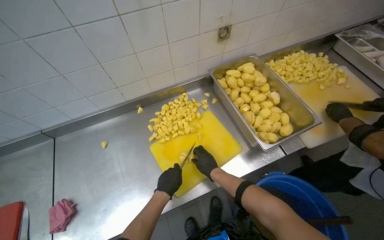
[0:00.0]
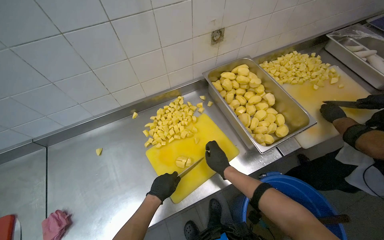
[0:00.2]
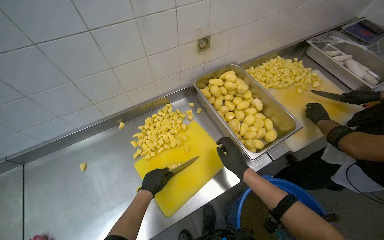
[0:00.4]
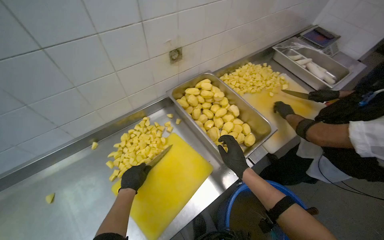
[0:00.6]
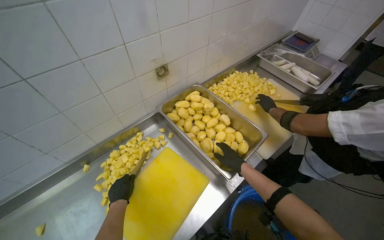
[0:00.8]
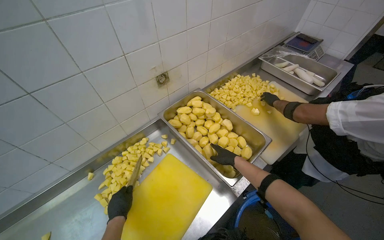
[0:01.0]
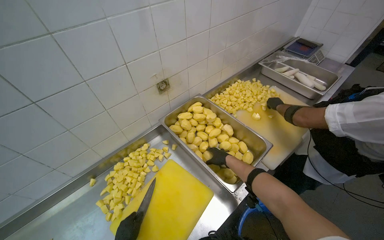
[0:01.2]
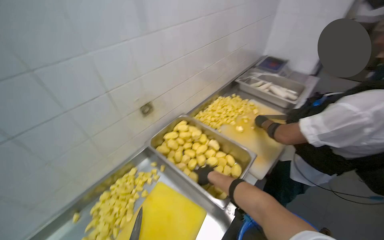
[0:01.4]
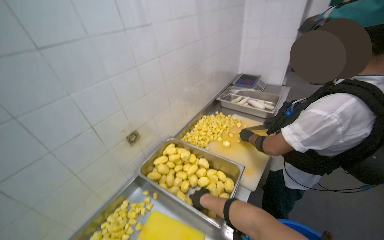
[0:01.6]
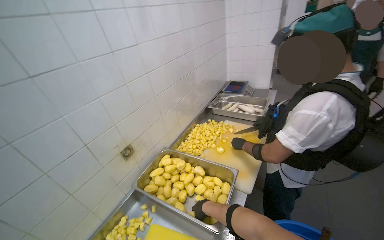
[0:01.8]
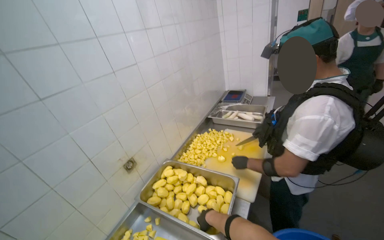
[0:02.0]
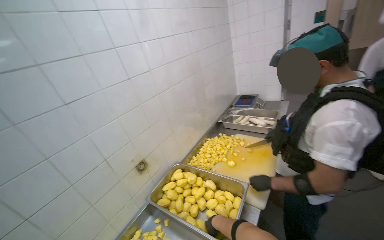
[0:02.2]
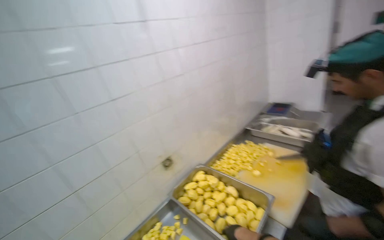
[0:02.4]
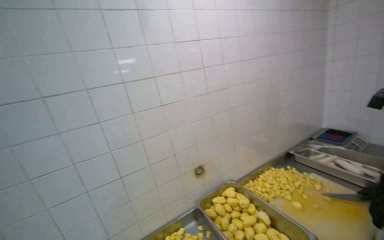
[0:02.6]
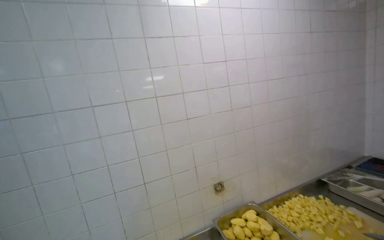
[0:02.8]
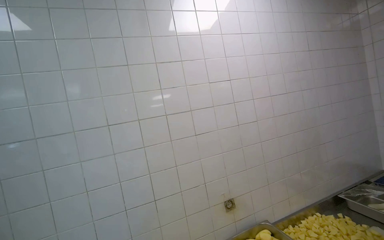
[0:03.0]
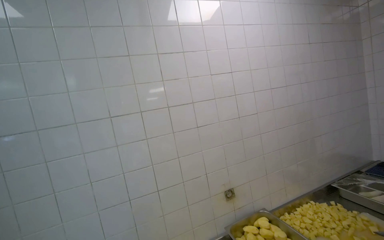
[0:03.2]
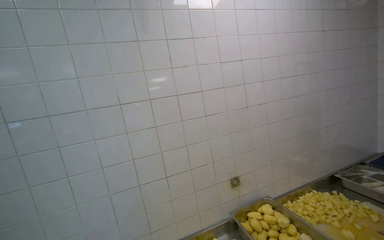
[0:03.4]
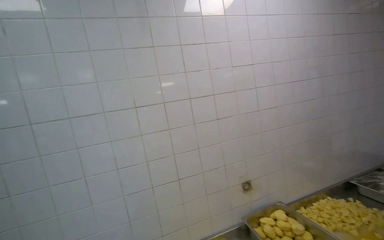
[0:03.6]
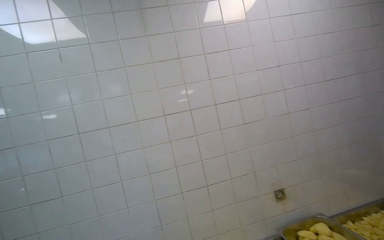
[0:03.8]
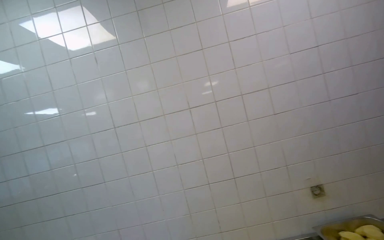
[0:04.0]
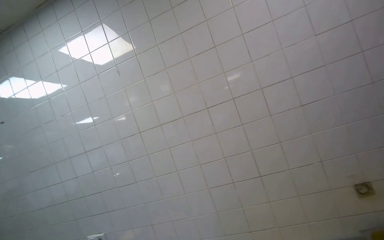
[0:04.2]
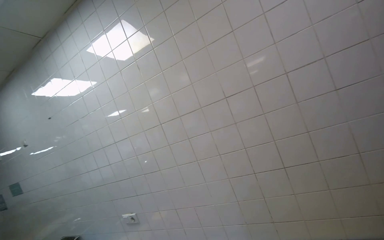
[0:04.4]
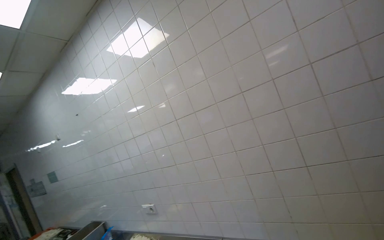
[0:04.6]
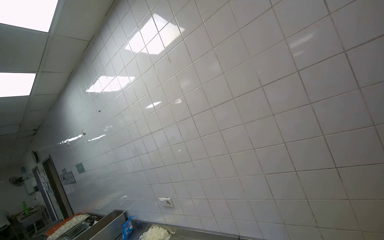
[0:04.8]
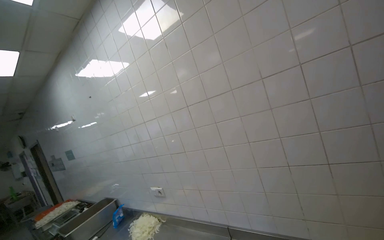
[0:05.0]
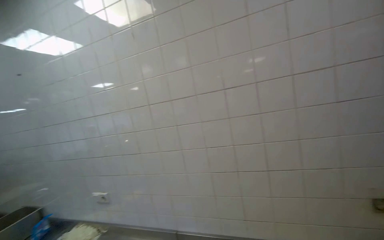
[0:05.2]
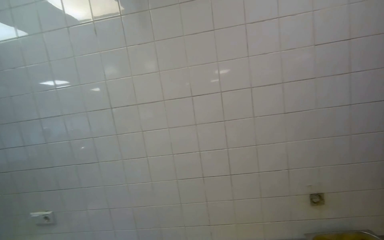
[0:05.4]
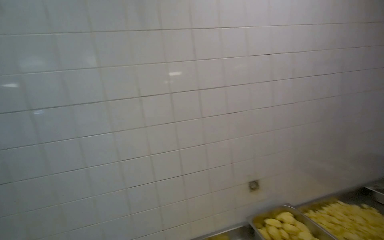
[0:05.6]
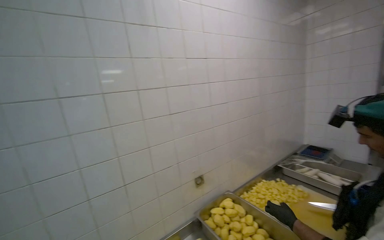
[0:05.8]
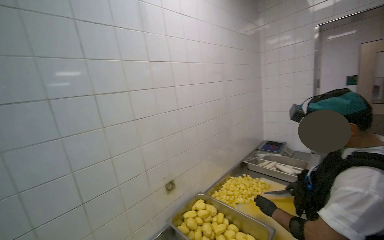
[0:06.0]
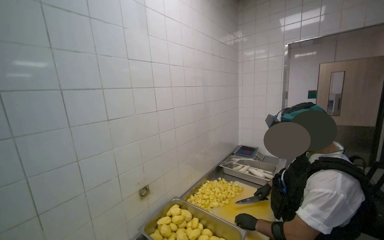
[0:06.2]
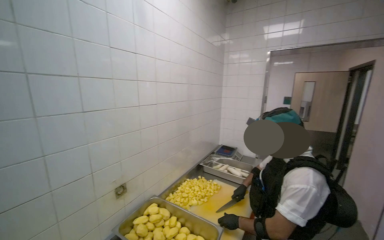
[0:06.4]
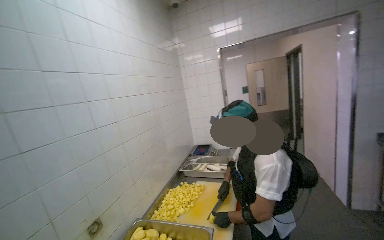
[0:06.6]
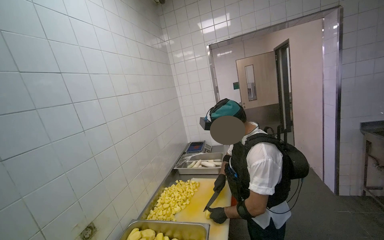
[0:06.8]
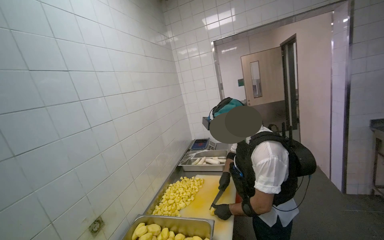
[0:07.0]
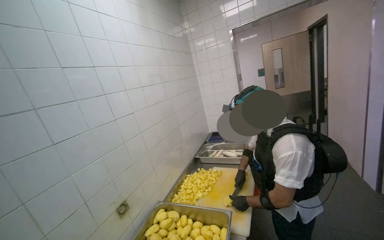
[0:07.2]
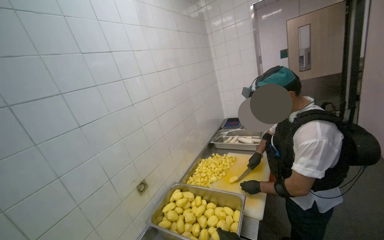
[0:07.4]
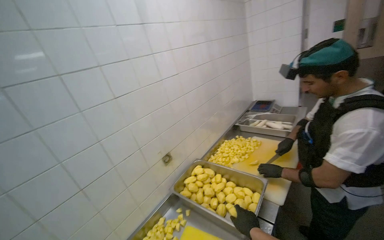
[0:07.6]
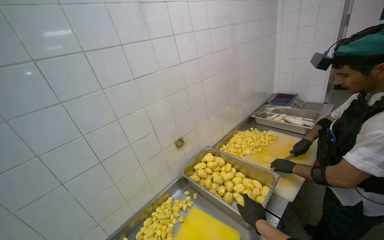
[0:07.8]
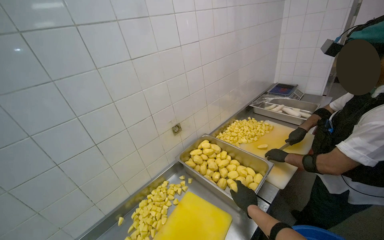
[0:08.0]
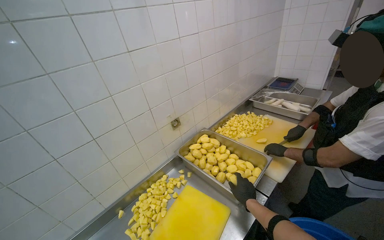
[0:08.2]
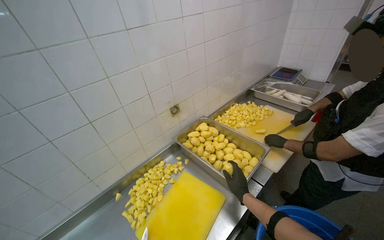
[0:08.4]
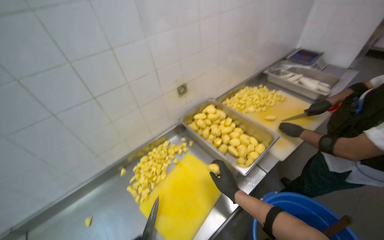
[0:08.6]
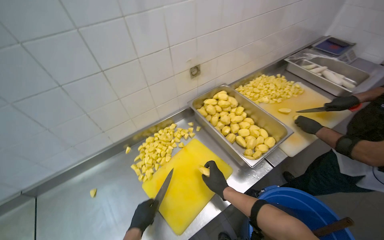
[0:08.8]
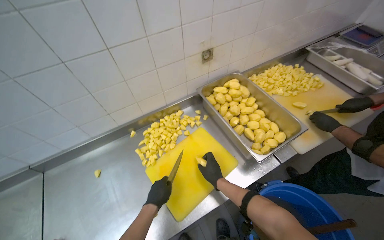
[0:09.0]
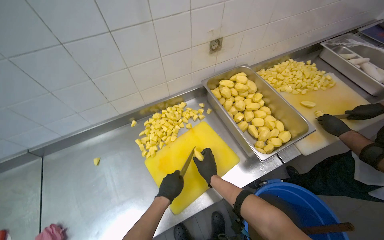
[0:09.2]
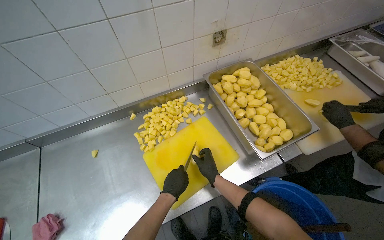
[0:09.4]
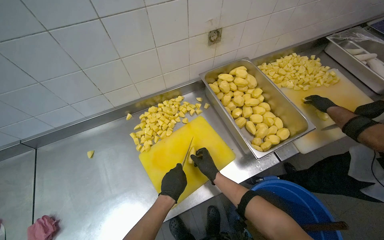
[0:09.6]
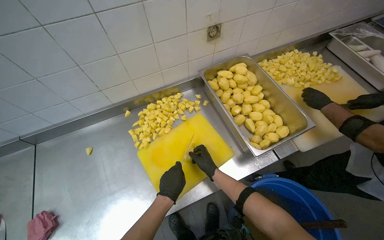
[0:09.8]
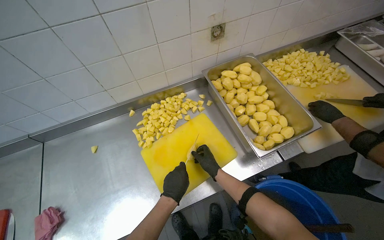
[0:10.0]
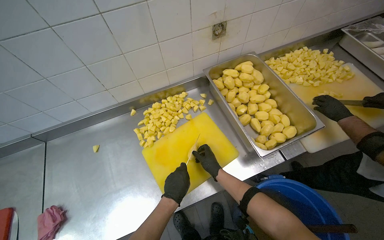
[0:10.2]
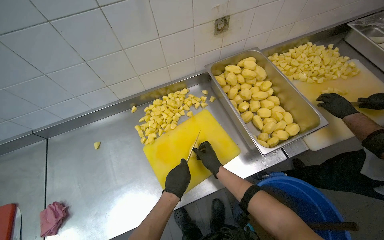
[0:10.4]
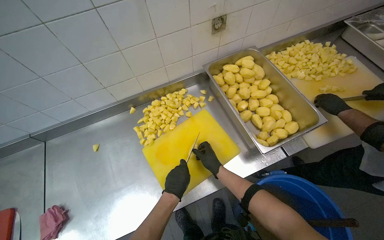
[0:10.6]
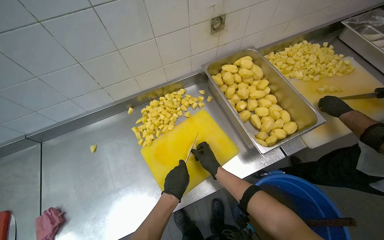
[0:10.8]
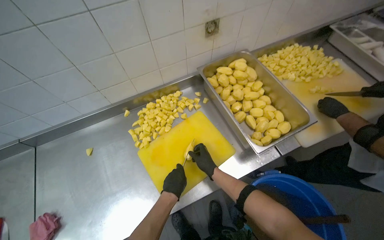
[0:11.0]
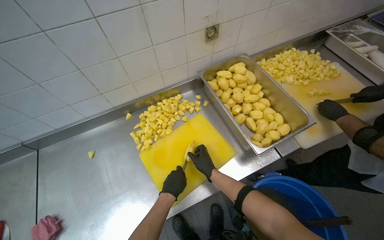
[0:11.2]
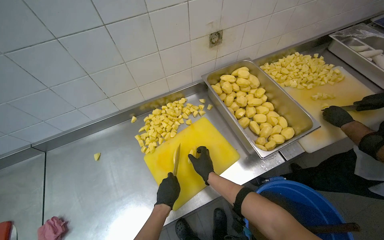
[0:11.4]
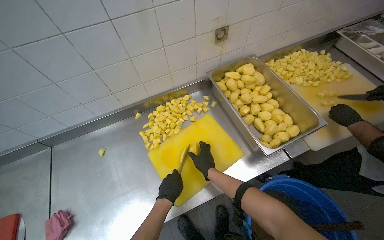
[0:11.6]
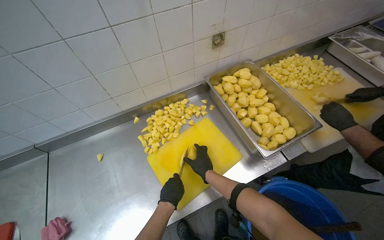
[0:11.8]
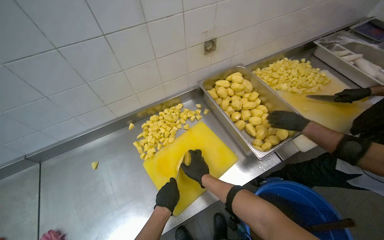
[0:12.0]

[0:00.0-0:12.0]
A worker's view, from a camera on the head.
Job: preparing food.
The whole recording: Cutting potatoes into pieces. The worker cuts peeled potatoes into small pieces on a yellow cutting board.
0:00.0 to 0:01.6: The wearer's head swings some 35 degrees to the right. The view tips upward by some 25 degrees. The right hand goes to the right and returns, about 25 cm each way.
0:01.6 to 0:03.0: The camera sweeps to the left, by some 40 degrees. The view tilts some 30 degrees upward.
0:03.0 to 0:04.4: The camera is aimed roughly 35 degrees further to the left.
0:04.4 to 0:06.0: The view swings about 65 degrees to the right.
0:06.0 to 0:07.6: The camera pitches downward, by some 15 degrees.
0:07.6 to 0:09.0: The view tips downward by approximately 35 degrees.

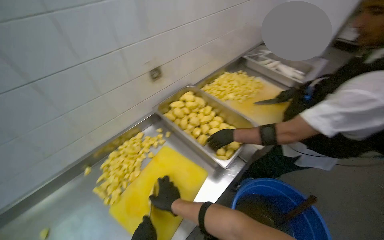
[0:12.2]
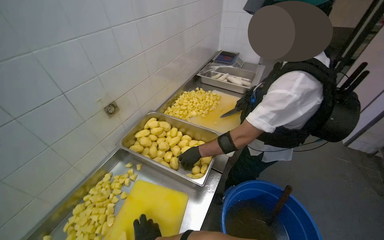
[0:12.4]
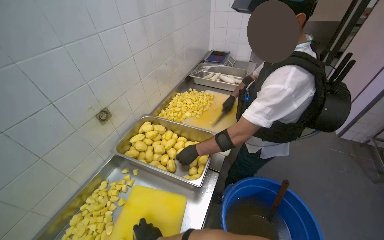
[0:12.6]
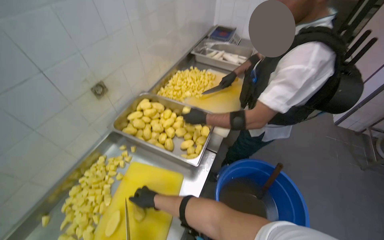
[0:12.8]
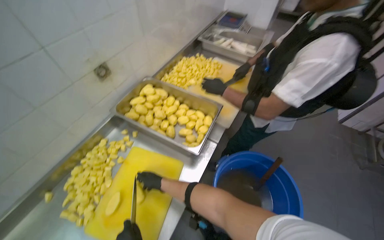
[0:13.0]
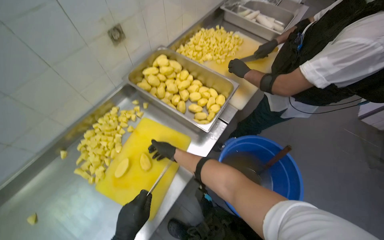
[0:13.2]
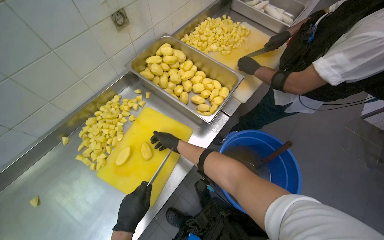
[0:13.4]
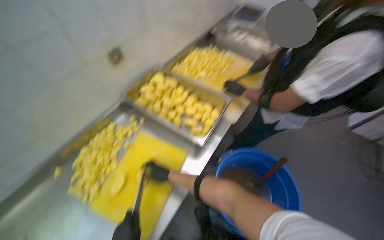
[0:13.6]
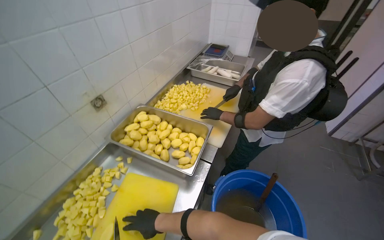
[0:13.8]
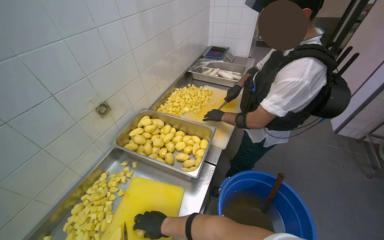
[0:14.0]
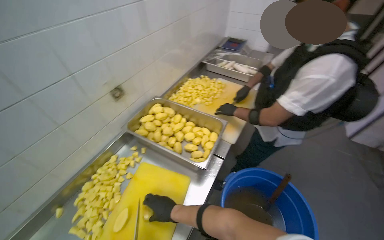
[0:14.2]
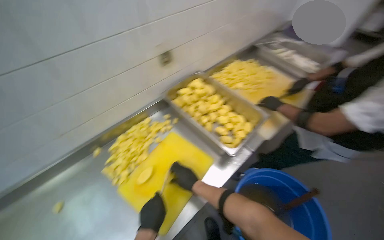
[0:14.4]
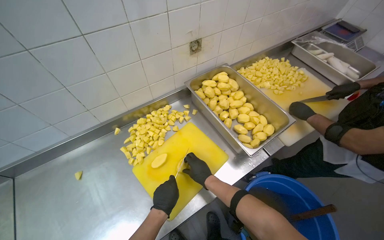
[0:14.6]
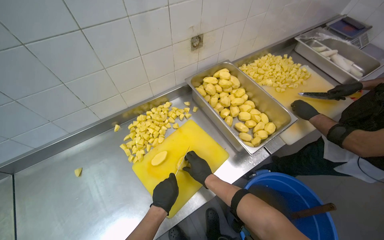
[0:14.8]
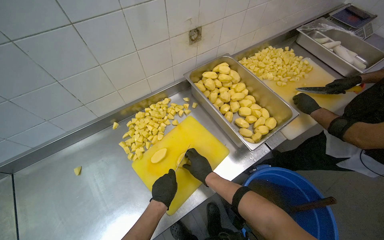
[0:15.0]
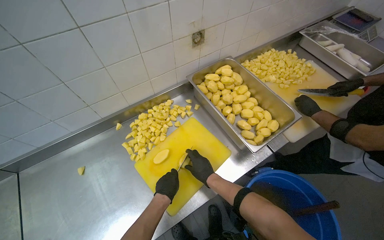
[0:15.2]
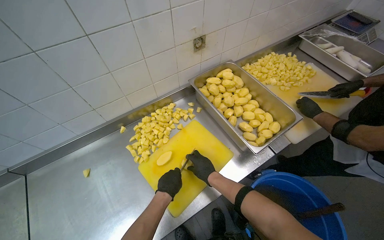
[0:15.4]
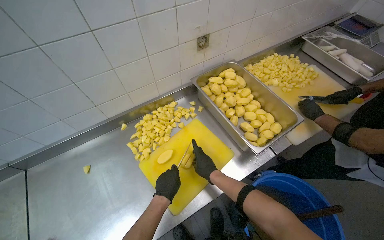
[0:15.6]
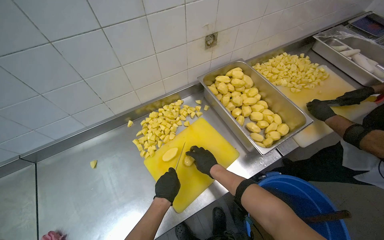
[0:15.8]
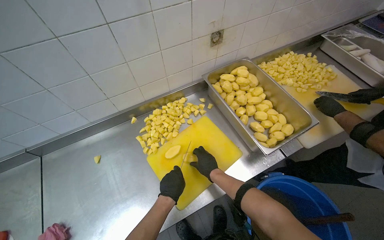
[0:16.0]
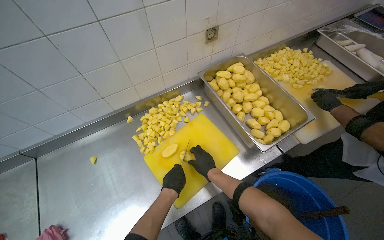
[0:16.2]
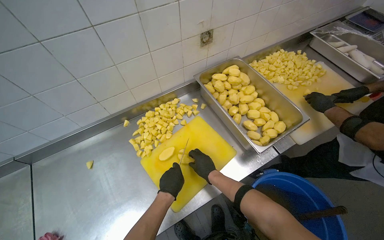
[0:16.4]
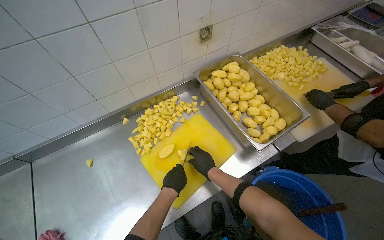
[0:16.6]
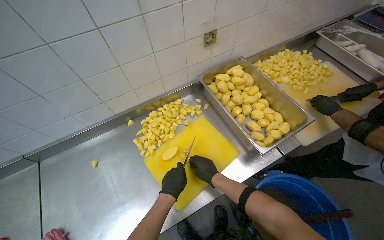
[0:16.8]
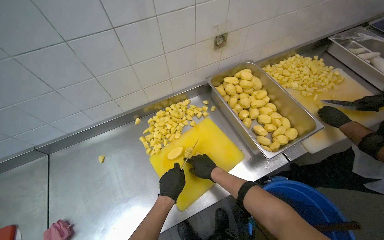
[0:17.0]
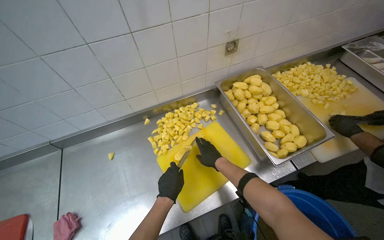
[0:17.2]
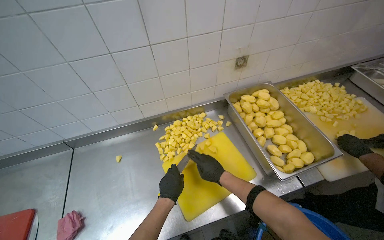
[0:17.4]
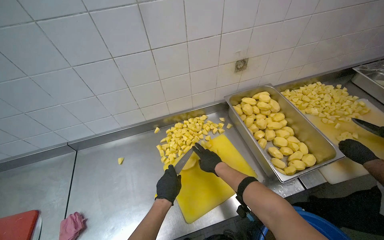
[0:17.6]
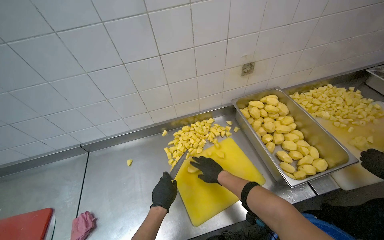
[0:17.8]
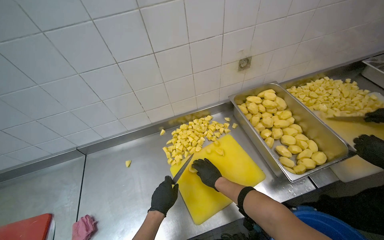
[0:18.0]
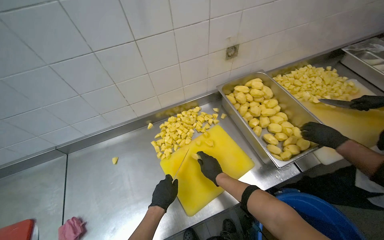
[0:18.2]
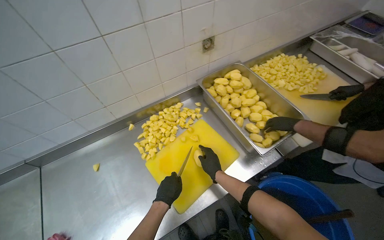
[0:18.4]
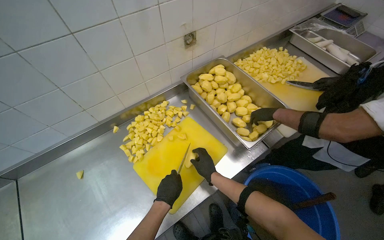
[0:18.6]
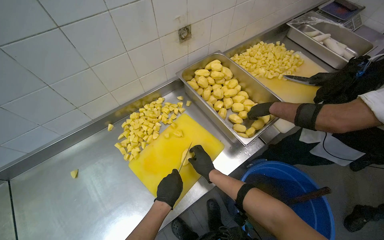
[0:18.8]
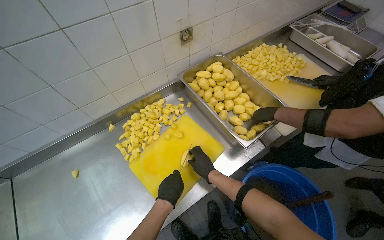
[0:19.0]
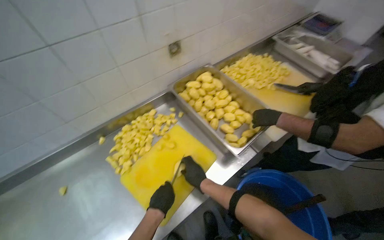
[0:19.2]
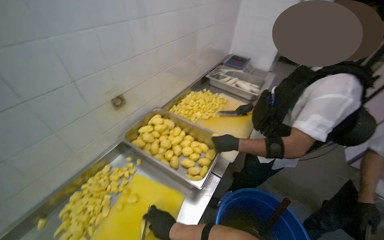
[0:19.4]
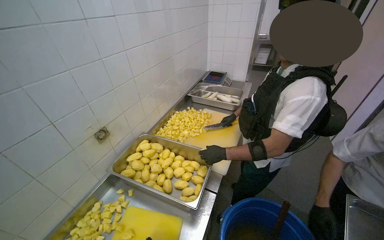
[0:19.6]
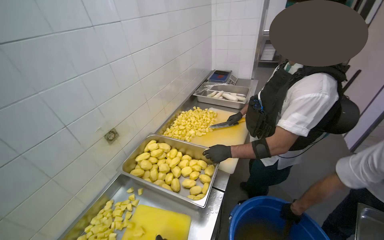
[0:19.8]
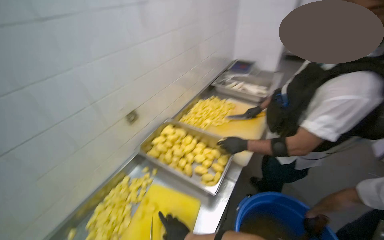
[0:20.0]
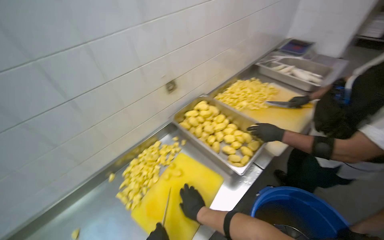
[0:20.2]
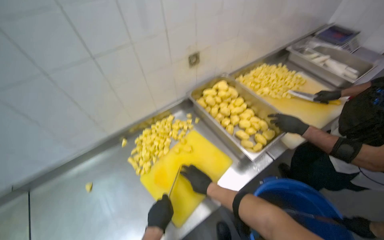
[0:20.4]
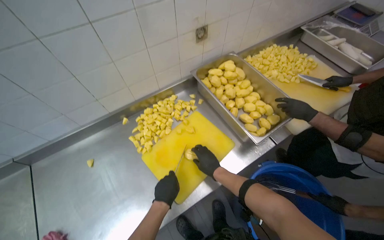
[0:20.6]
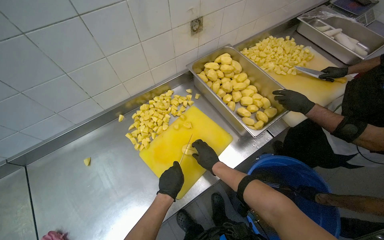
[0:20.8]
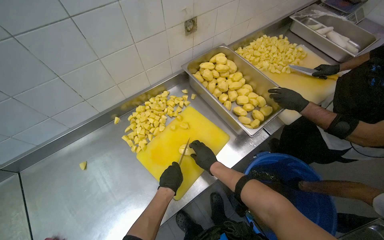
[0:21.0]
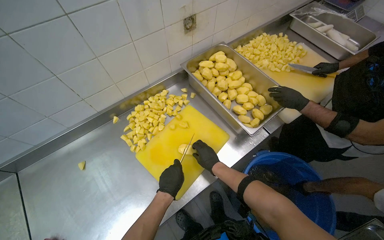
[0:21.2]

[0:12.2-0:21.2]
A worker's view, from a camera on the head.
Job: preparing food.
The whole recording: Cutting potatoes into pieces. The worker cuts peeled potatoes into small pieces on a yellow cutting board.
0:12.2 to 0:13.8: The wearer looks about 20 degrees further to the right.
0:13.8 to 0:15.2: The head turns to the left by some 35 degrees. The view tips downward by approximately 15 degrees.
0:15.2 to 0:16.6: The hands are busy where they are.
0:18.2 to 0:19.8: The head turns to the right by roughly 45 degrees. The view tips upward by approximately 20 degrees.
0:19.8 to 0:21.2: The wearer looks approximately 30 degrees further to the left. The view tilts roughly 30 degrees downward.
